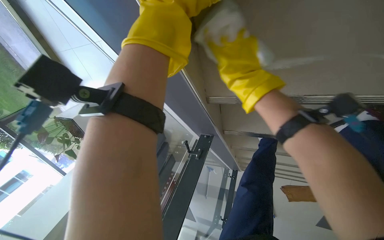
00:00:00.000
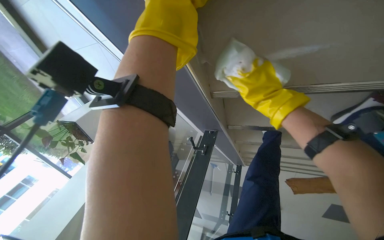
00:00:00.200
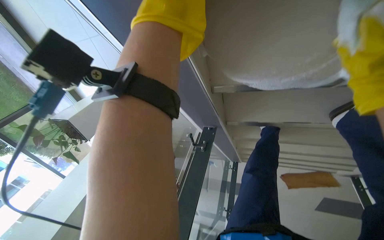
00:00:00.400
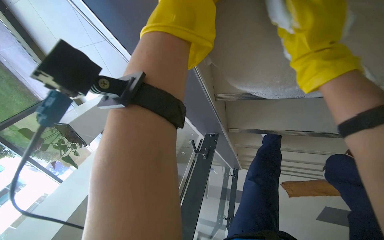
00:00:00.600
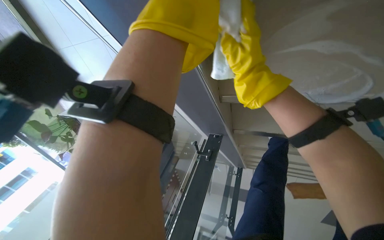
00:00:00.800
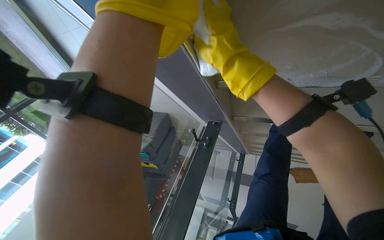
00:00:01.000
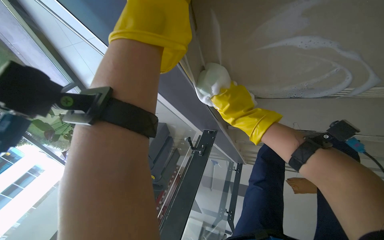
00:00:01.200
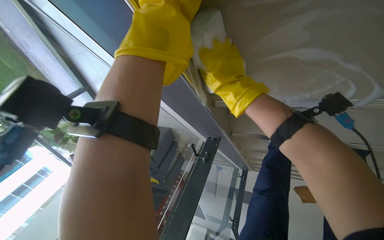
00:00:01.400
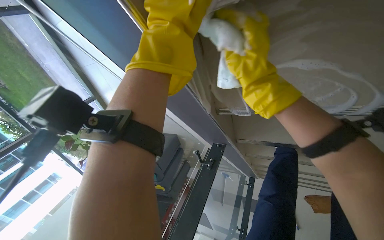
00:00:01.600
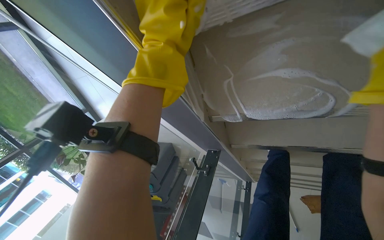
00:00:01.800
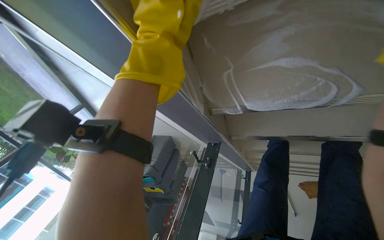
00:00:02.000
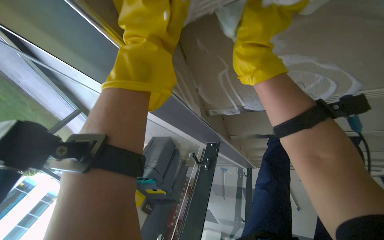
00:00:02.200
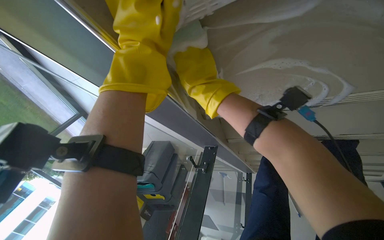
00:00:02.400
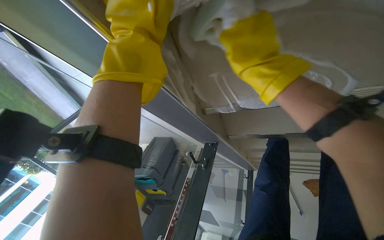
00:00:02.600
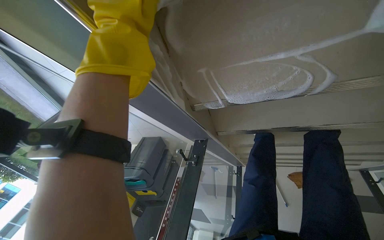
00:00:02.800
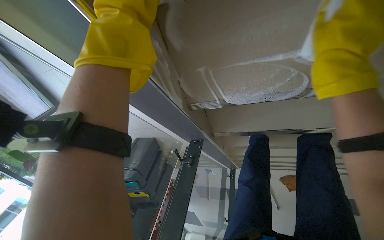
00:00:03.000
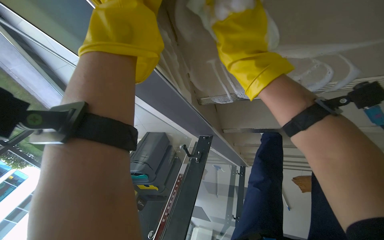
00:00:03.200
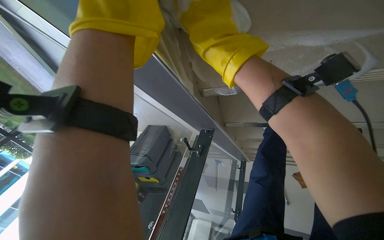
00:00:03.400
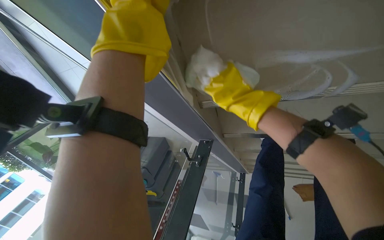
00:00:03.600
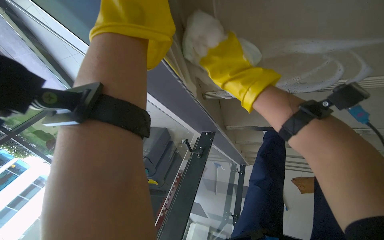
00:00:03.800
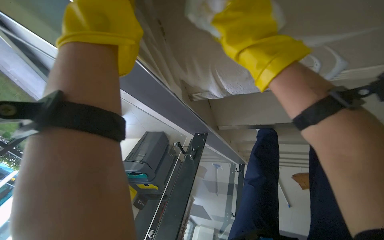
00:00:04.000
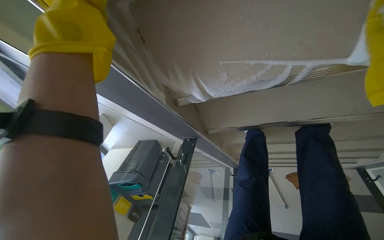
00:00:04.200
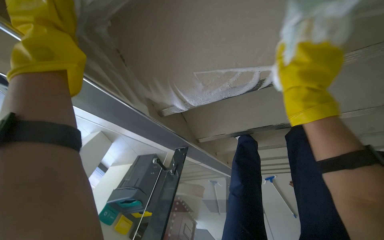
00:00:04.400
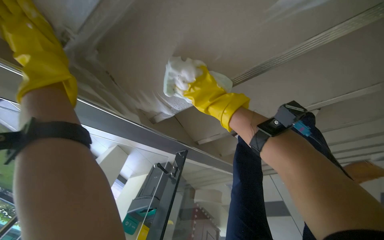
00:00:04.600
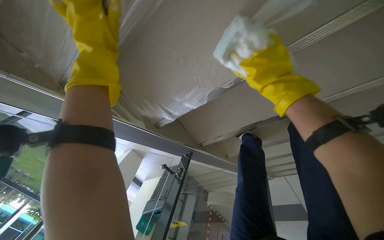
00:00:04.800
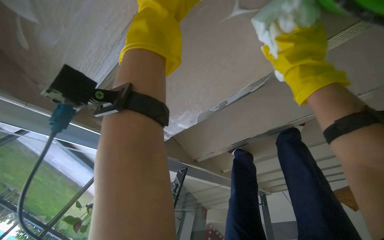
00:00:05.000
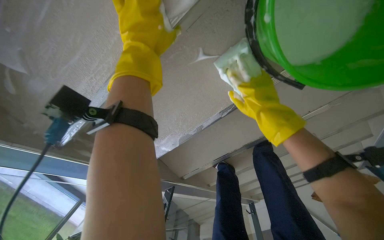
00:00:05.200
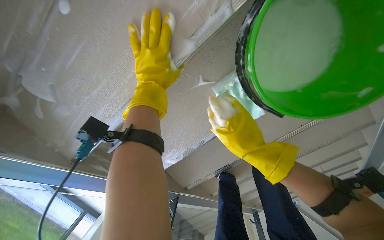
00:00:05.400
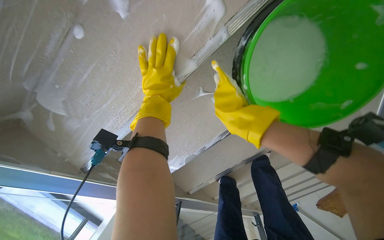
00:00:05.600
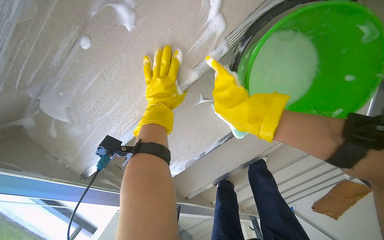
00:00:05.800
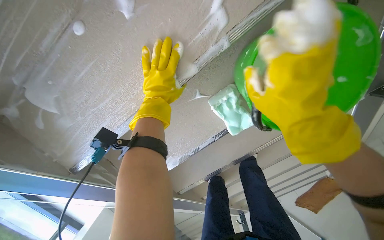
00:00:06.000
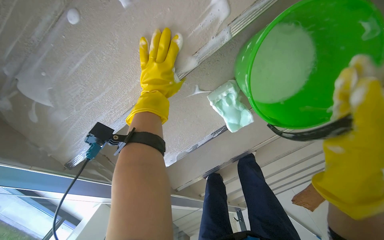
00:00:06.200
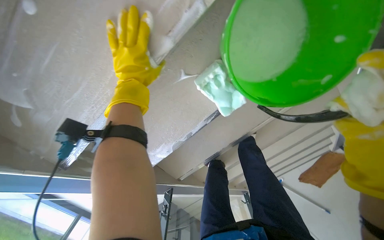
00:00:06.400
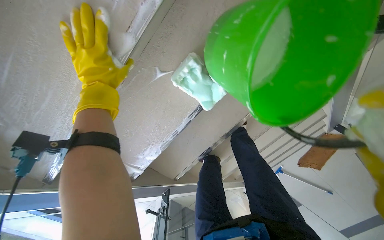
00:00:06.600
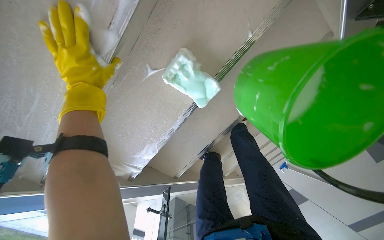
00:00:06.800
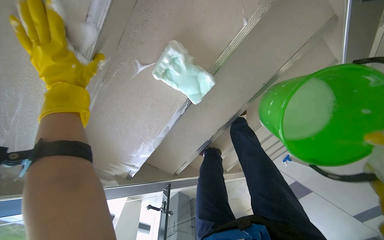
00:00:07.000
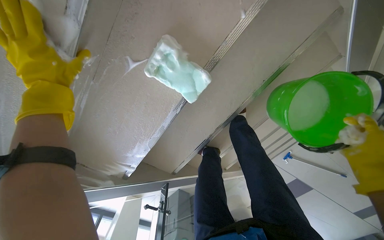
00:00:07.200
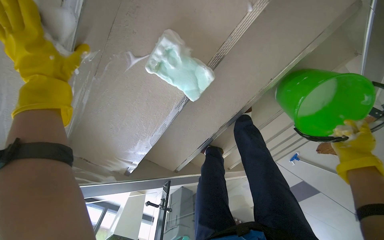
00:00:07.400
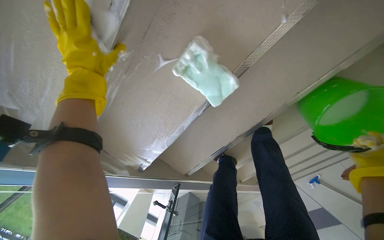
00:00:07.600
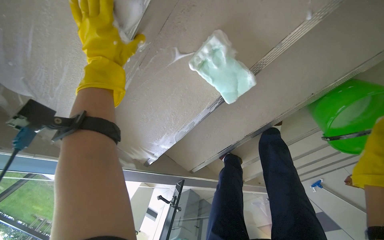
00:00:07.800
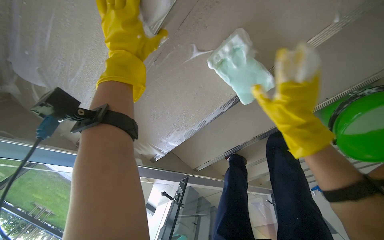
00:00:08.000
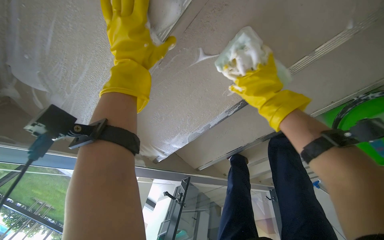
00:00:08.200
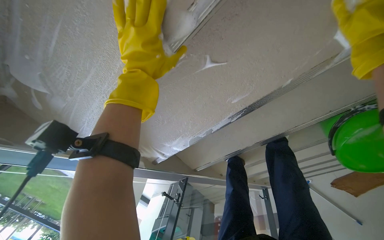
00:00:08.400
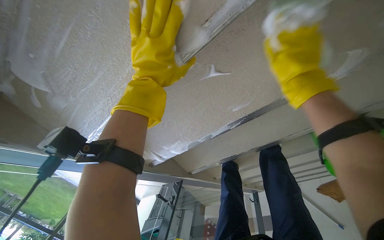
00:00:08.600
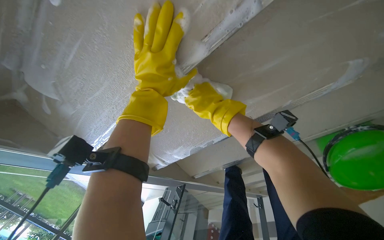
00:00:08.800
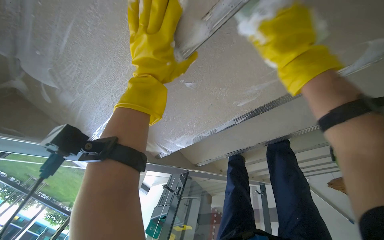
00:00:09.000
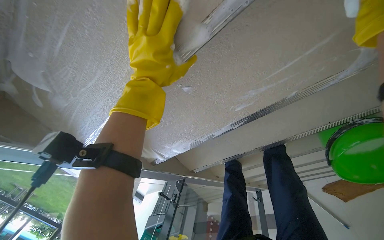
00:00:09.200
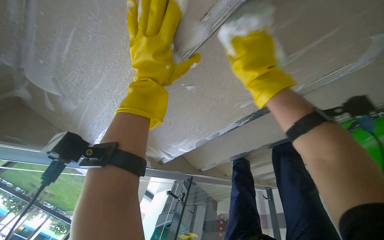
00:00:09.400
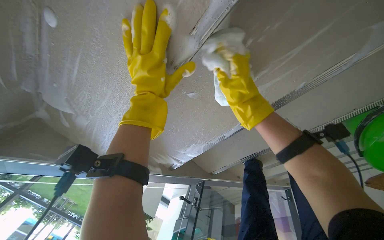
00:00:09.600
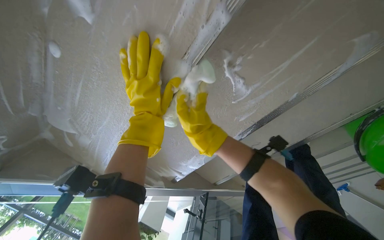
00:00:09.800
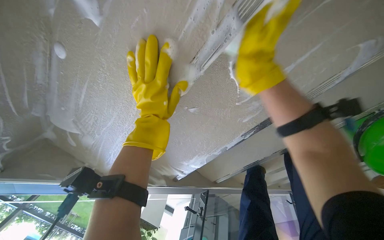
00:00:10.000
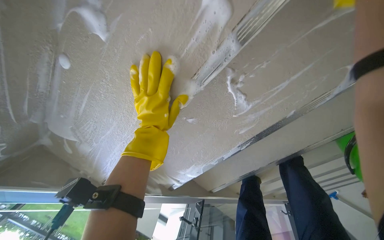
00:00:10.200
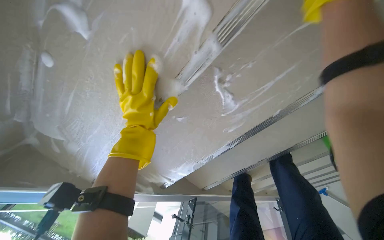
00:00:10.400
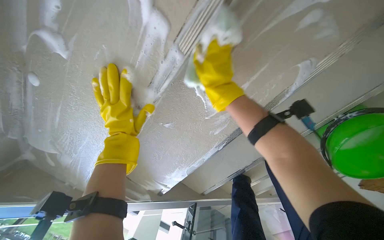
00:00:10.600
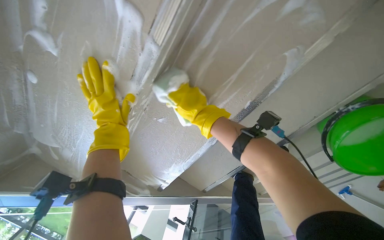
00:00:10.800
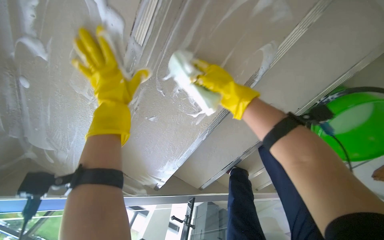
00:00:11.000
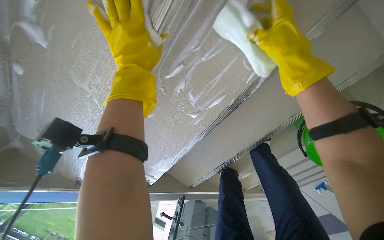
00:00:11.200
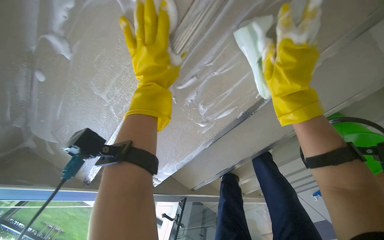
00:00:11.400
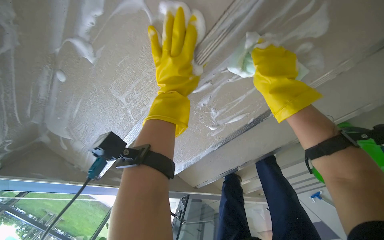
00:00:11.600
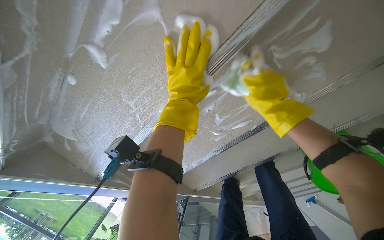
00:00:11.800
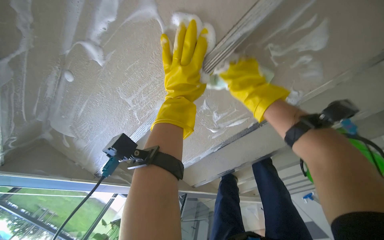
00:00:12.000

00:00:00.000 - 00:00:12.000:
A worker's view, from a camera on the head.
Job: wiping surfaces.
The whole recording: Scrubbing underside of stairs. The worker scrubs the underside of the stairs with a sponge and cleaning solution.
00:00:00.000 - 00:00:01.600: The right hand goes left and right, roughly 30 cm each way, reversing 2 times.
00:00:01.600 - 00:00:03.000: The right hand moves roughly 10 cm farther from the camera and comes back.
00:00:04.400 - 00:00:06.000: The camera is carried roughly 40 cm. The wearer looks about 20 degrees further upward.
00:00:10.400 - 00:00:12.000: The left hand shifts some 15 cm to the right and up the picture.

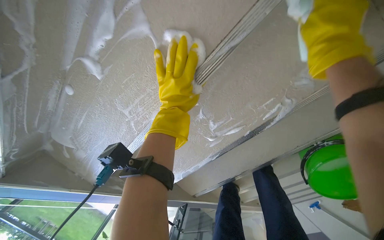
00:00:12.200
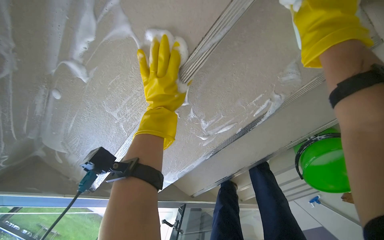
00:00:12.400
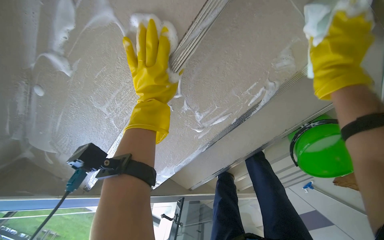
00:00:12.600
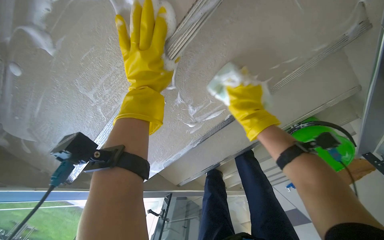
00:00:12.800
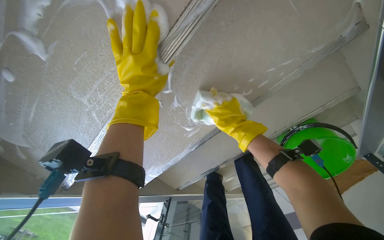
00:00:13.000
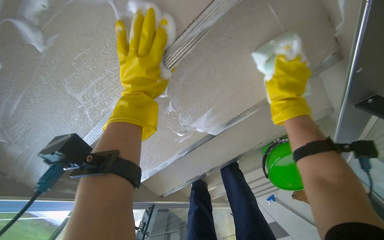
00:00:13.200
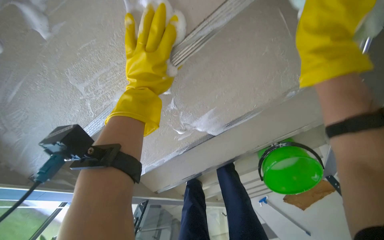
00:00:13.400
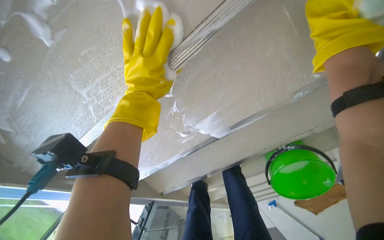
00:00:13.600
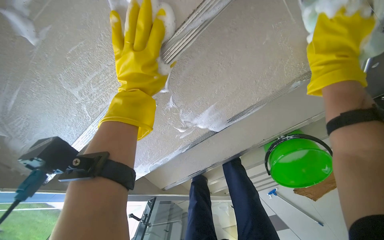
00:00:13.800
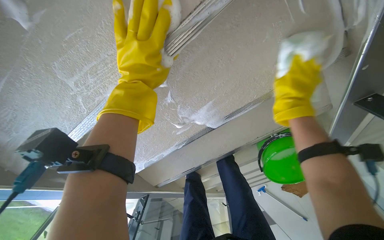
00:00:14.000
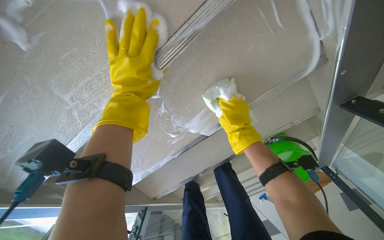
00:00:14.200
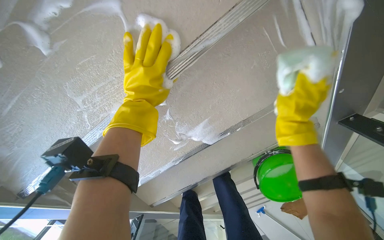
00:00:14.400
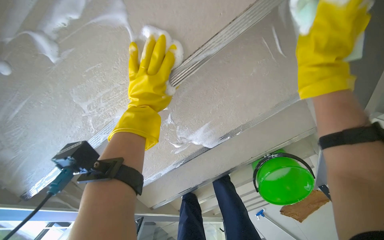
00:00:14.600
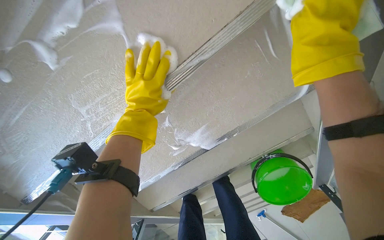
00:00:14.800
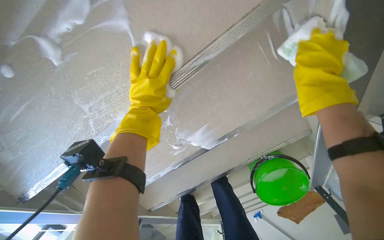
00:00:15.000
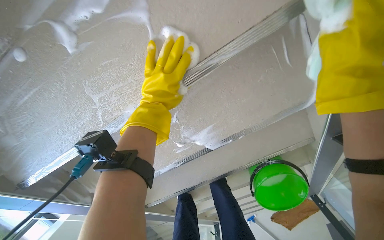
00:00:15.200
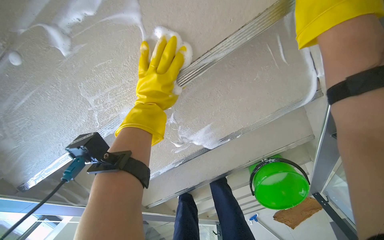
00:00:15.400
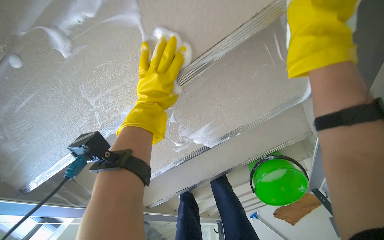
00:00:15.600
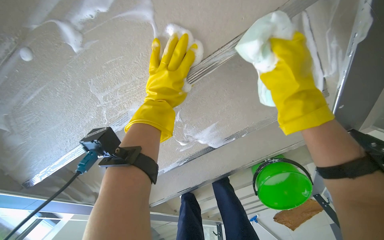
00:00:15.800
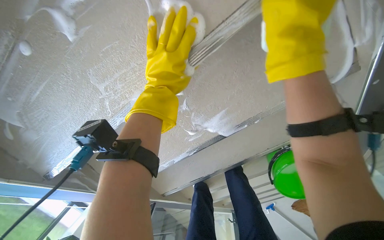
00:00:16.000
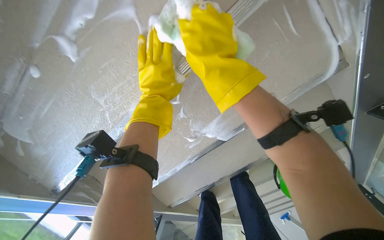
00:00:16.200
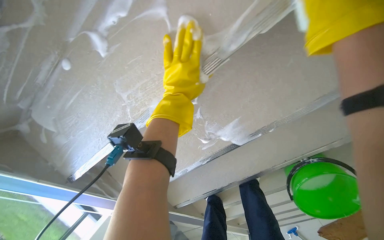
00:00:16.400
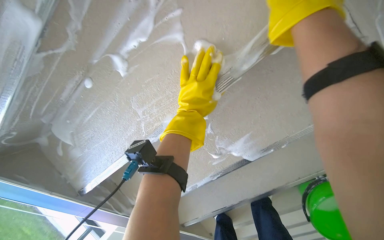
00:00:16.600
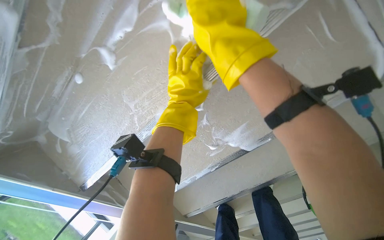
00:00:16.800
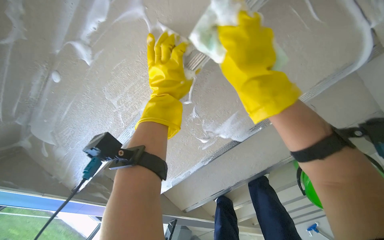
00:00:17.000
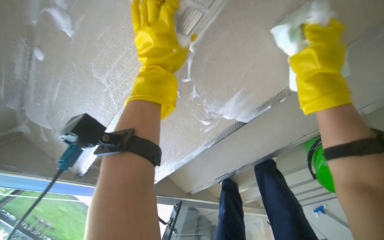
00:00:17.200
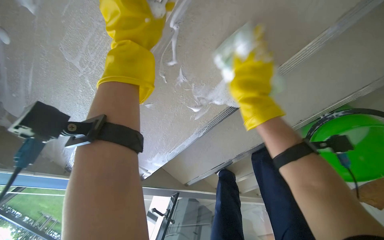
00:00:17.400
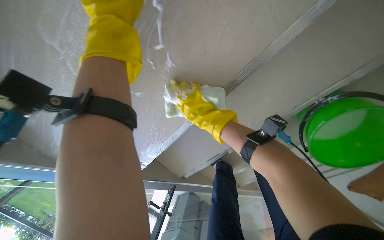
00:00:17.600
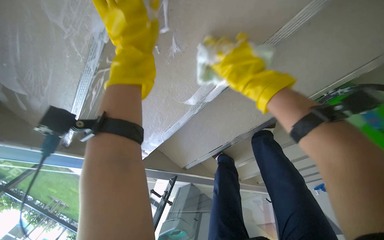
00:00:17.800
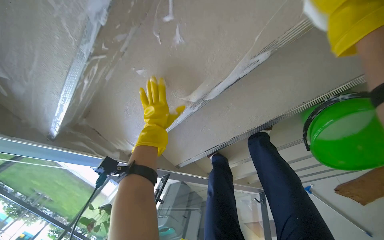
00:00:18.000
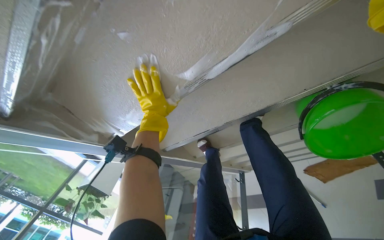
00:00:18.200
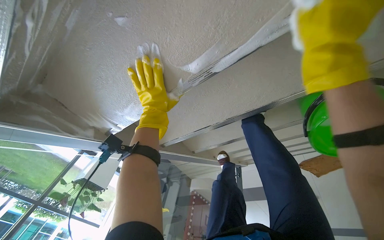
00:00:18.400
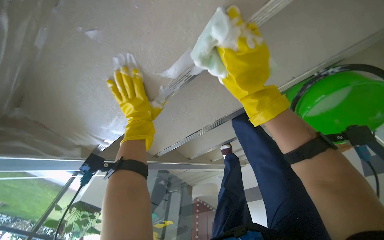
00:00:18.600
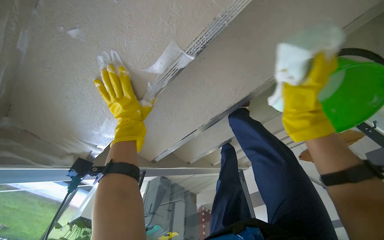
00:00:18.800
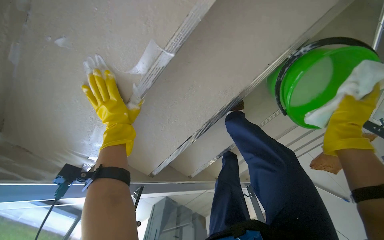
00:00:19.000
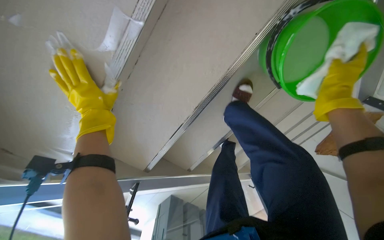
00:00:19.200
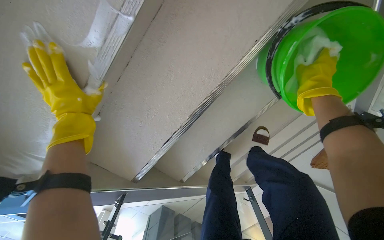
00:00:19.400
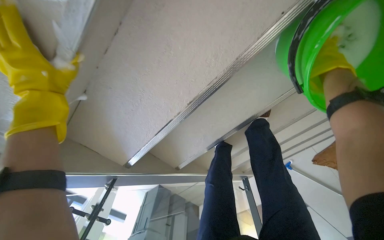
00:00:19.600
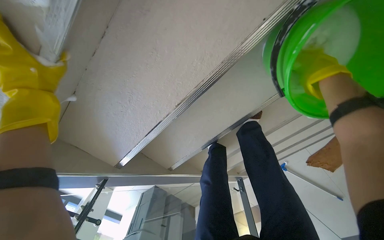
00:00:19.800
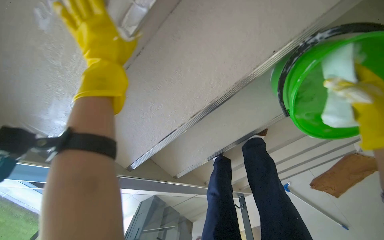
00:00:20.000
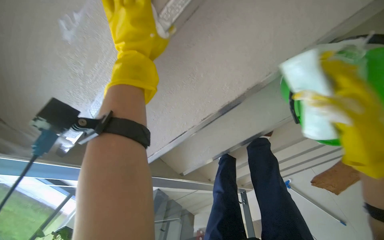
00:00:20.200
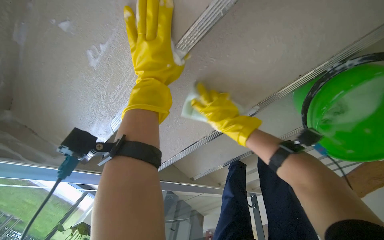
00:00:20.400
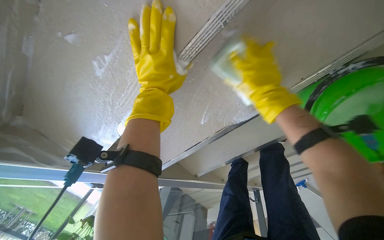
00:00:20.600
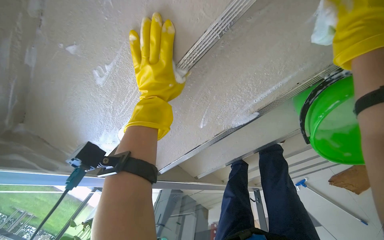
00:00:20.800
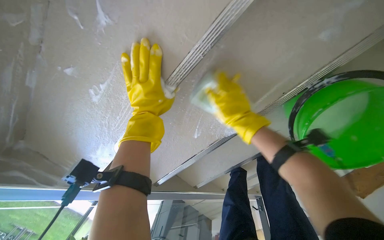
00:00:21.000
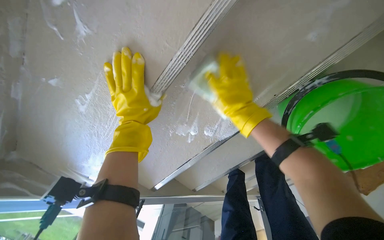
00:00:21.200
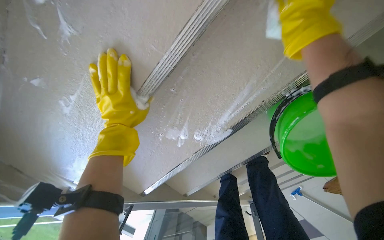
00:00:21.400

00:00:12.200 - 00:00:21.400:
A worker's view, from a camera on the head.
Job: wiping surfaces.
The whole recording: Scrubbing underside of stairs. The worker scrubs the underside of the stairs with a sponge and cleaning solution.
00:00:16.800 - 00:00:18.400: The view tilts roughly 25 degrees downward. The left hand is displaced farther from the camera by about 35 cm.
00:00:18.400 - 00:00:19.800: The right hand shifts some 40 cm to the right and farther from the camera.
00:00:19.800 - 00:00:21.400: The left hand is displaced to the right by about 15 cm.
